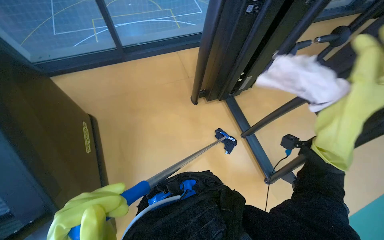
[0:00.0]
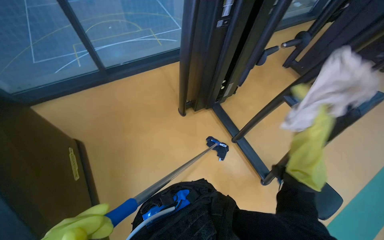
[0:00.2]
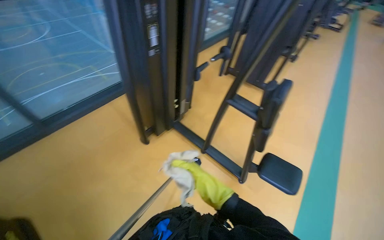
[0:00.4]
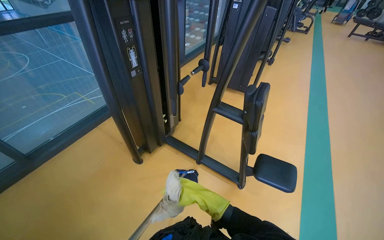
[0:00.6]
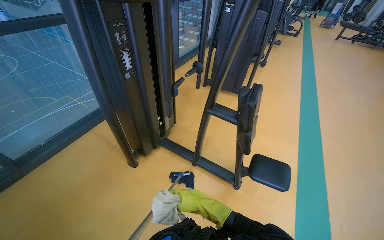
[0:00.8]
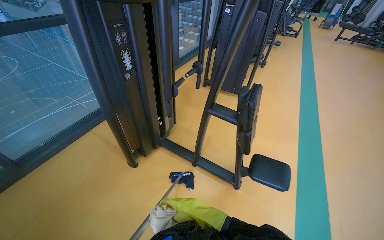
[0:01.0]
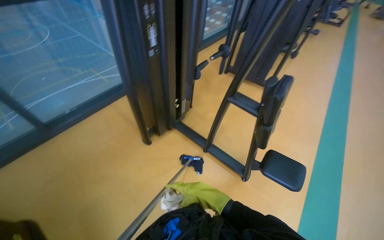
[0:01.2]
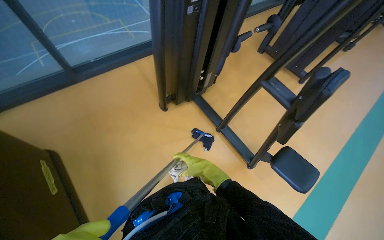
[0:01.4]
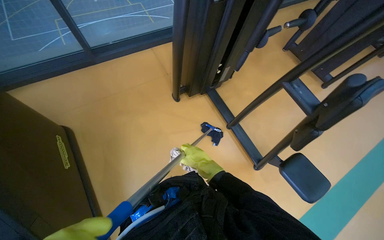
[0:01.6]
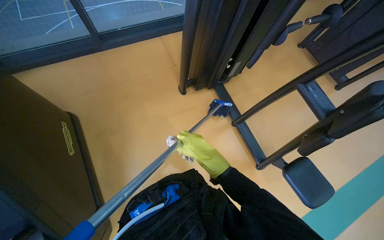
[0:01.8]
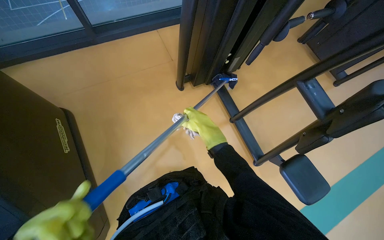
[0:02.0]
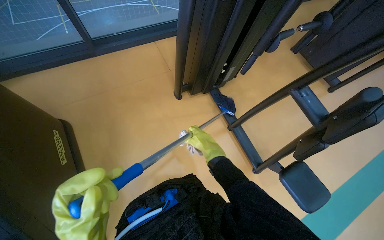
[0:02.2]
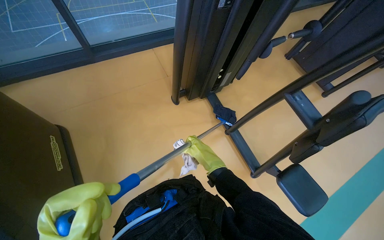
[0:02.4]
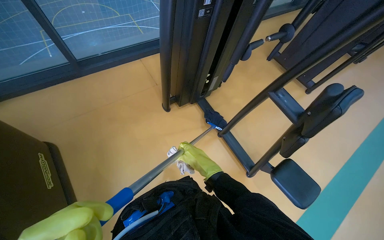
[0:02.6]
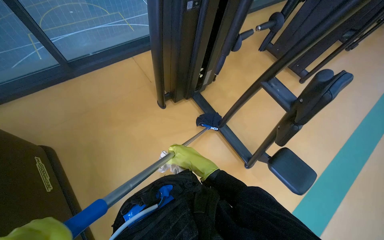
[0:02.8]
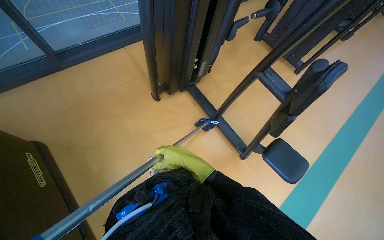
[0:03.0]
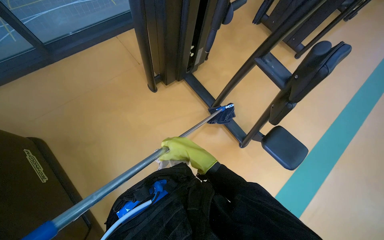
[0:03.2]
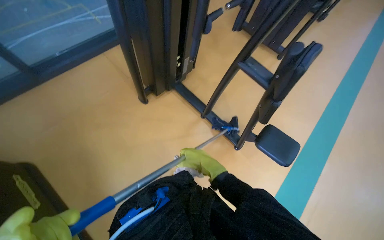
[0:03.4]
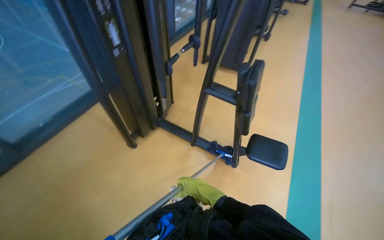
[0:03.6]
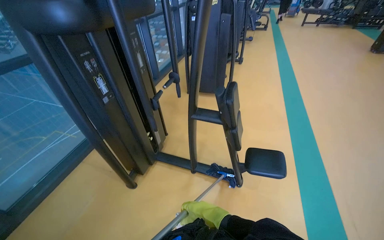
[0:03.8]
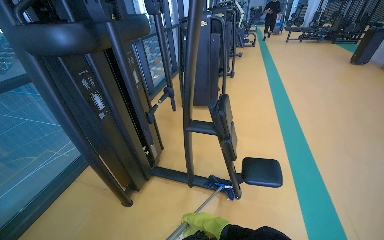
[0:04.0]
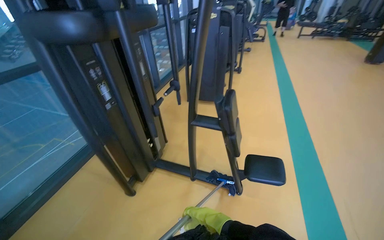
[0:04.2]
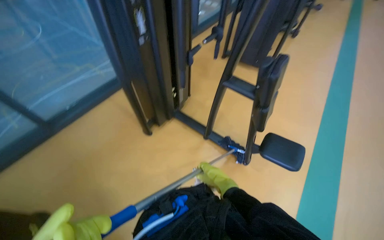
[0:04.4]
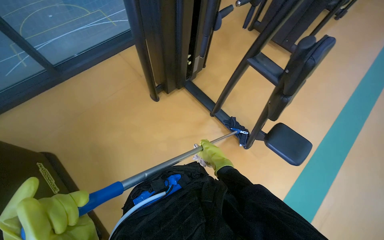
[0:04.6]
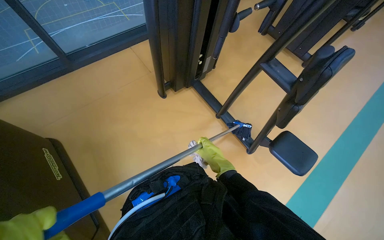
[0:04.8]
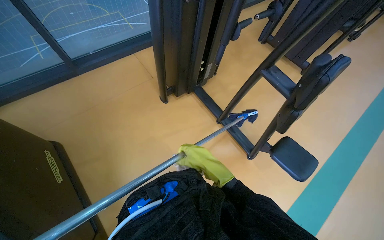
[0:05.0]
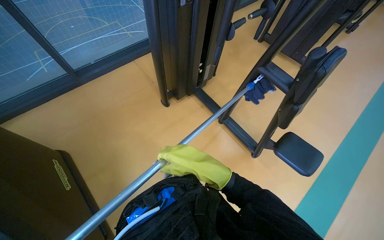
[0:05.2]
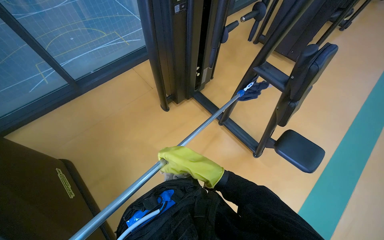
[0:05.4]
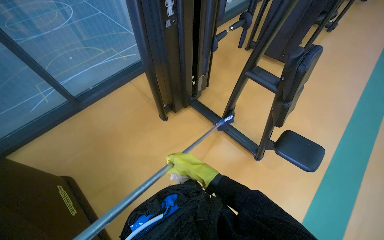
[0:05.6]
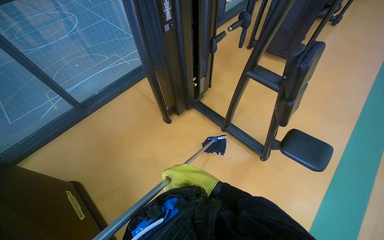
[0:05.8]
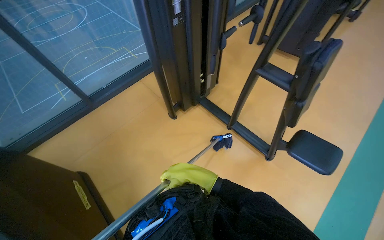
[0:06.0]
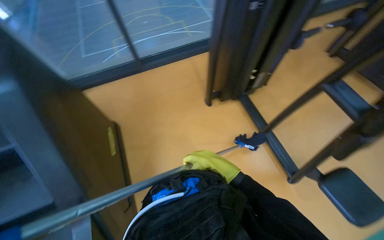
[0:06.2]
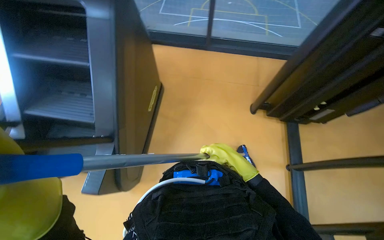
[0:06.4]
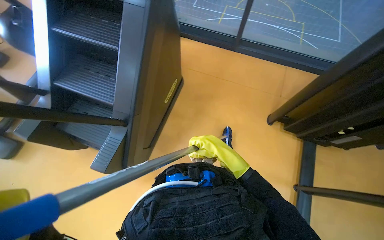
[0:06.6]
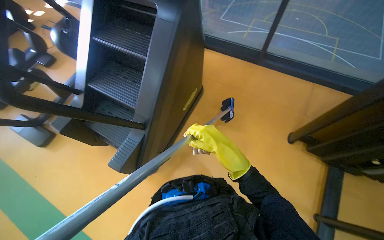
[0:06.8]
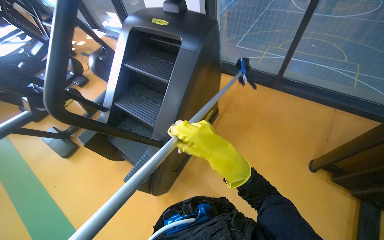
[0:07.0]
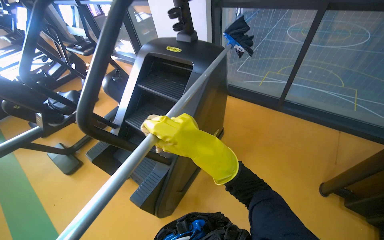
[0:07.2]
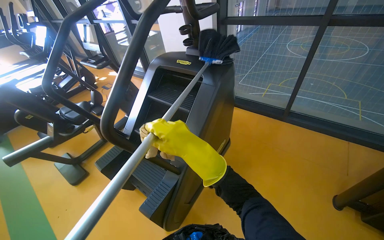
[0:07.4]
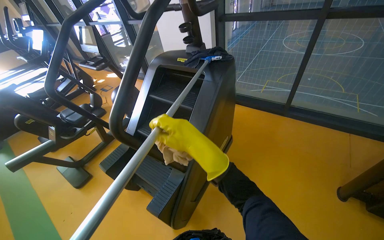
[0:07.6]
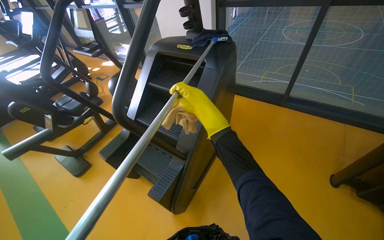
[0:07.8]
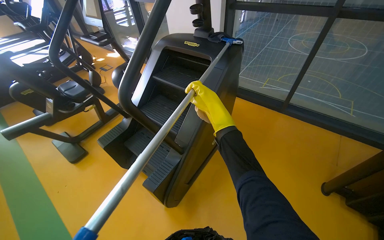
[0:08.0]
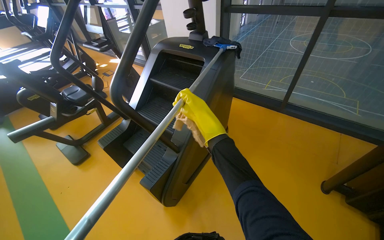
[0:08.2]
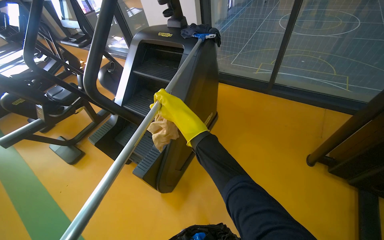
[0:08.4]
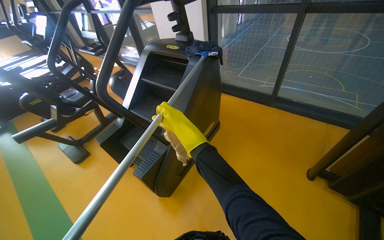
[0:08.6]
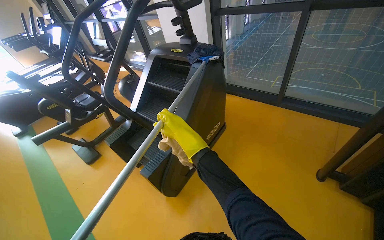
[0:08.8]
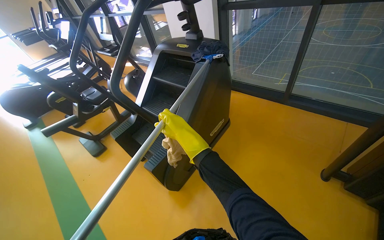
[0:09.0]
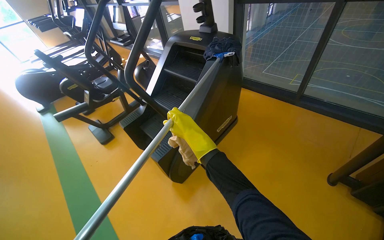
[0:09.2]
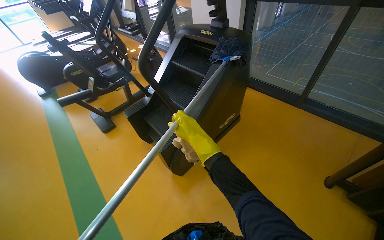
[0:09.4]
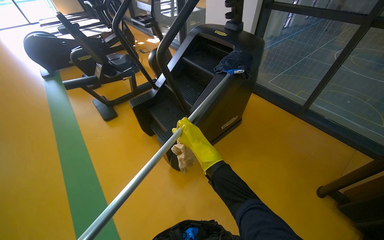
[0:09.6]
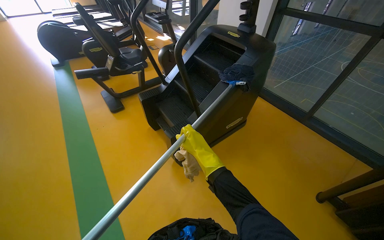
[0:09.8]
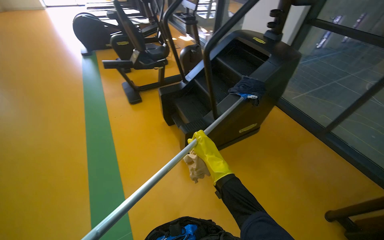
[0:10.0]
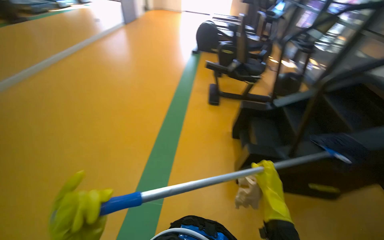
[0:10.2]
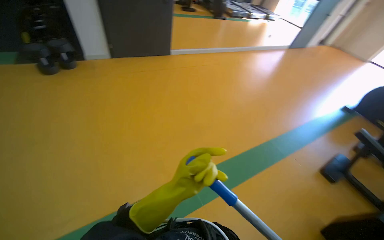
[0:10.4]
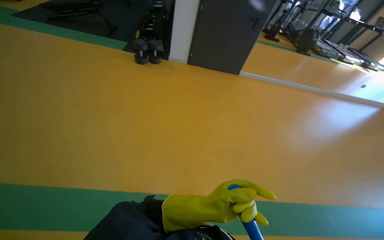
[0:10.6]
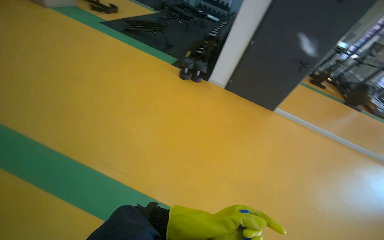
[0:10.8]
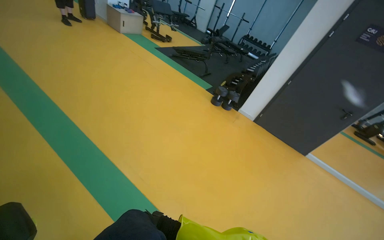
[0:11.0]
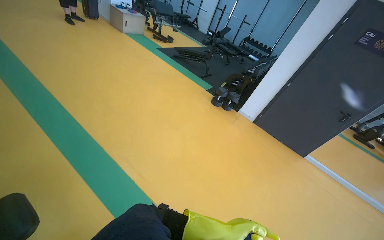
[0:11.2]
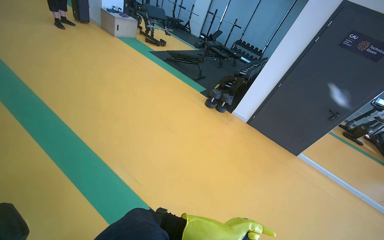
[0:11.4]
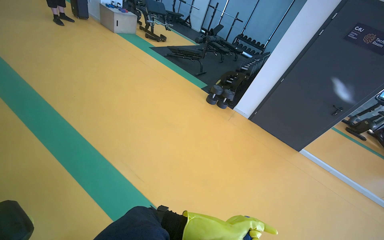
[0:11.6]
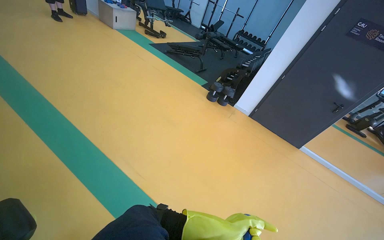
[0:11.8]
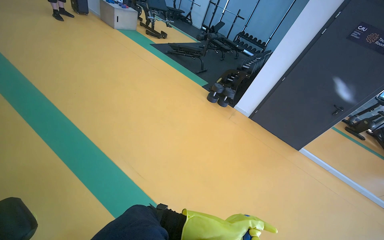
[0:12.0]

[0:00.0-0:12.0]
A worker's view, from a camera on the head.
Job: wiping surfaces.
The whole recording: Cleaning gym equipment. The worker cleans various gym machines, including a stair climber and stationary bikes, using a long-handled tool and a cloth.
0:04.4 to 0:06.0: The right hand shifts roughly 10 cm to the left, and reaches some 10 cm nearer to the camera, then returns.
0:06.0 to 0:07.6: The head rotates about 80 degrees to the left. The view tips upward by about 15 degrees.
0:09.0 to 0:10.4: The camera travels approximately 60 cm. The head turns to the left by approximately 115 degrees.
0:10.4 to 0:12.0: The wearer's head swings roughly 60 degrees to the left. The view tilts some 20 degrees upward.

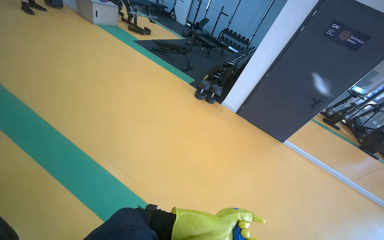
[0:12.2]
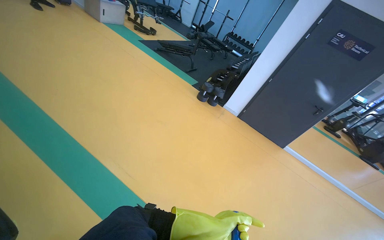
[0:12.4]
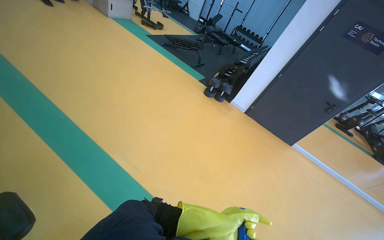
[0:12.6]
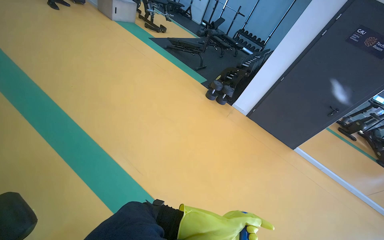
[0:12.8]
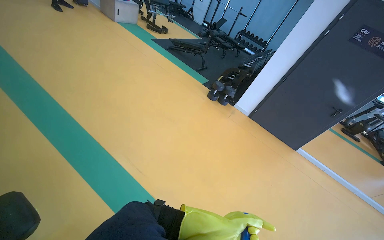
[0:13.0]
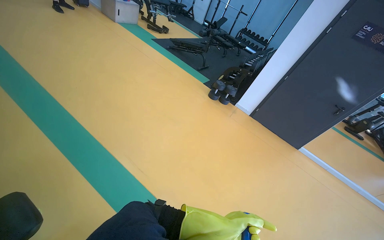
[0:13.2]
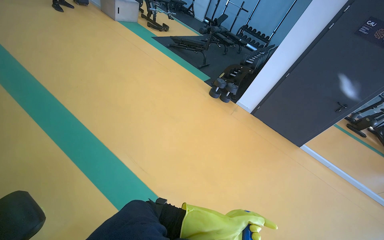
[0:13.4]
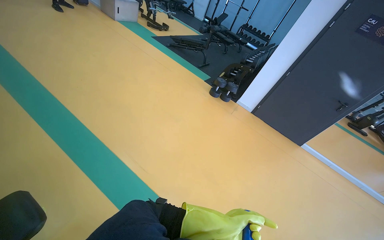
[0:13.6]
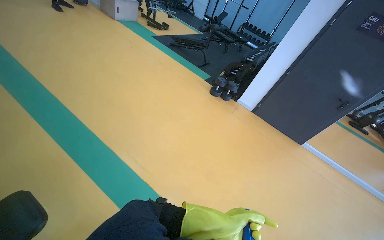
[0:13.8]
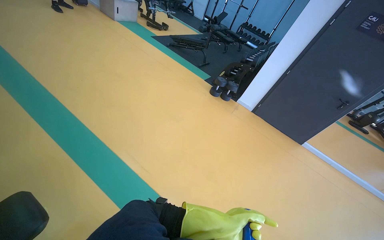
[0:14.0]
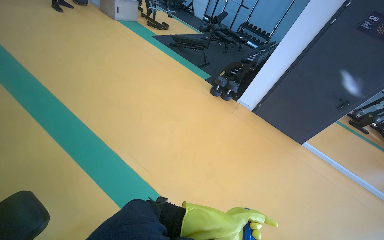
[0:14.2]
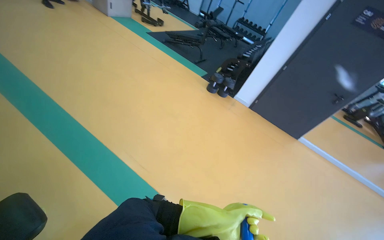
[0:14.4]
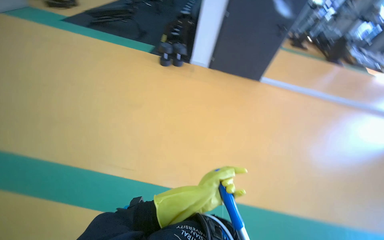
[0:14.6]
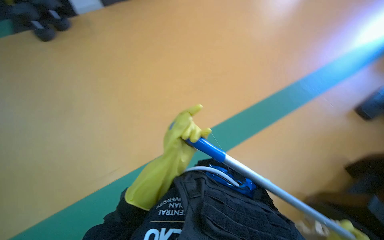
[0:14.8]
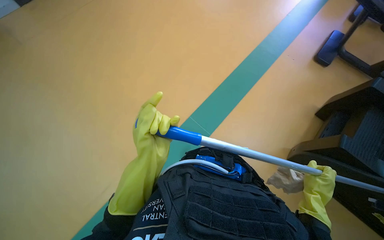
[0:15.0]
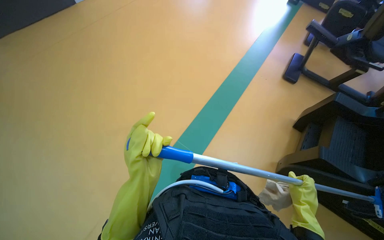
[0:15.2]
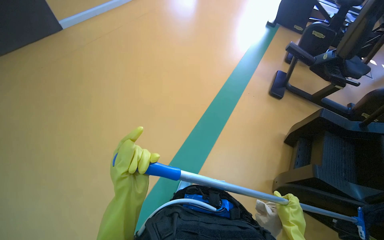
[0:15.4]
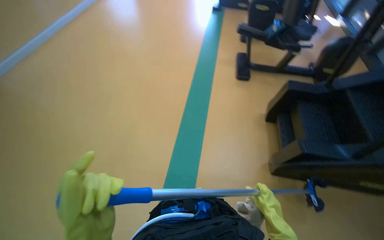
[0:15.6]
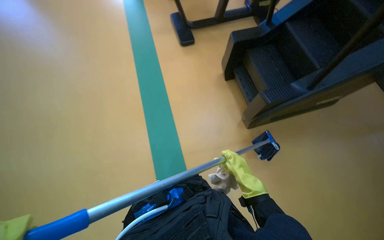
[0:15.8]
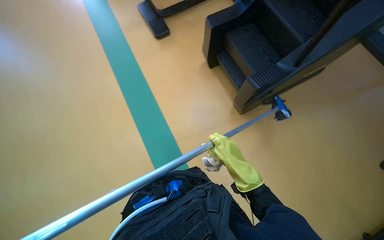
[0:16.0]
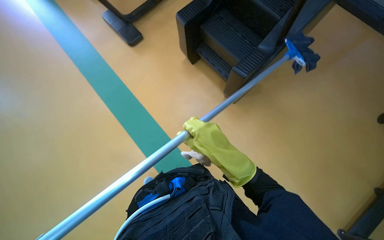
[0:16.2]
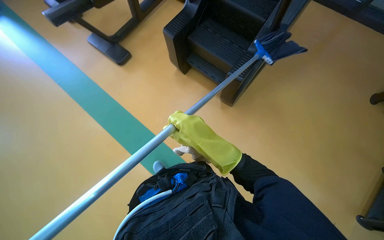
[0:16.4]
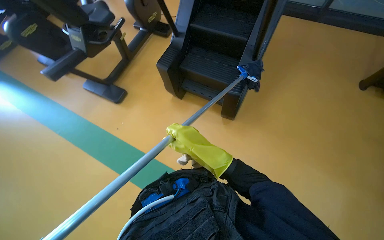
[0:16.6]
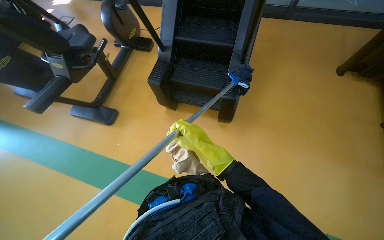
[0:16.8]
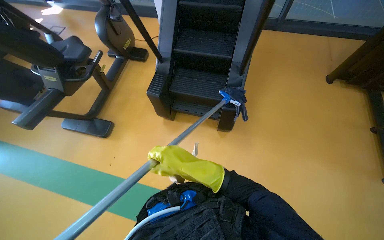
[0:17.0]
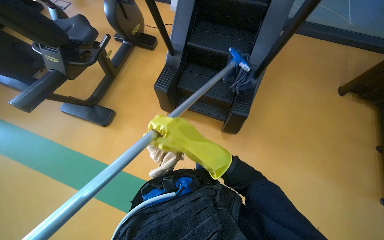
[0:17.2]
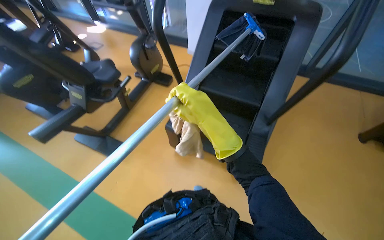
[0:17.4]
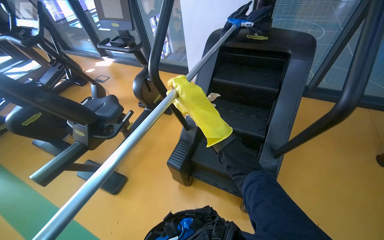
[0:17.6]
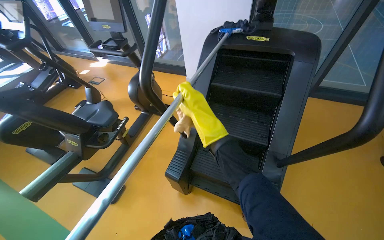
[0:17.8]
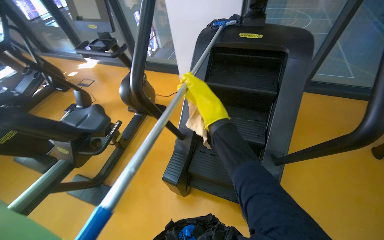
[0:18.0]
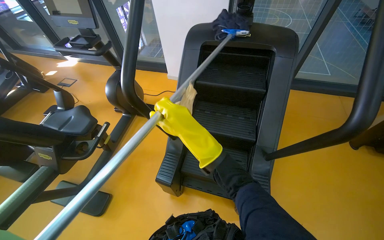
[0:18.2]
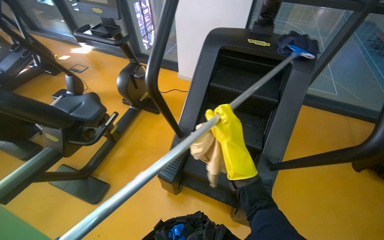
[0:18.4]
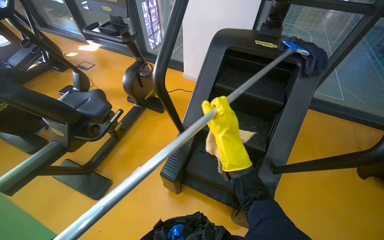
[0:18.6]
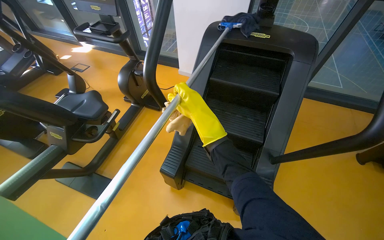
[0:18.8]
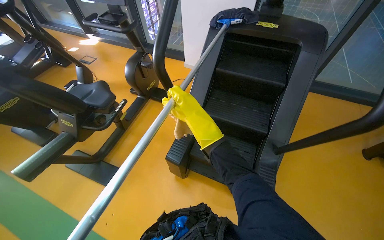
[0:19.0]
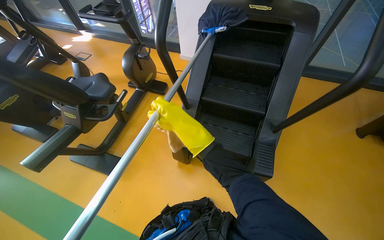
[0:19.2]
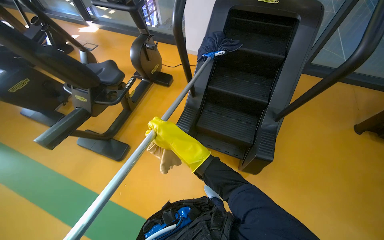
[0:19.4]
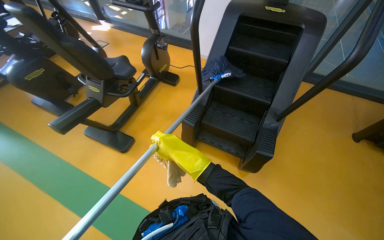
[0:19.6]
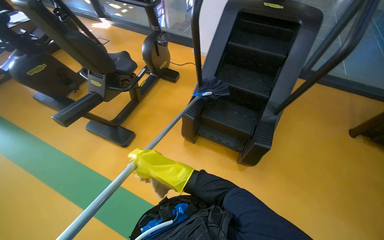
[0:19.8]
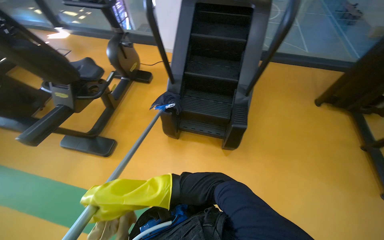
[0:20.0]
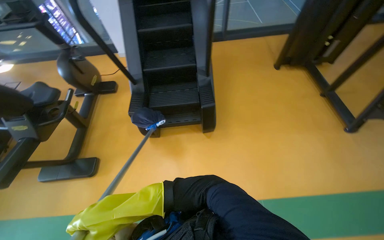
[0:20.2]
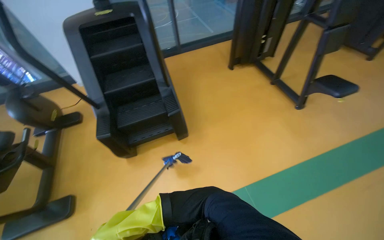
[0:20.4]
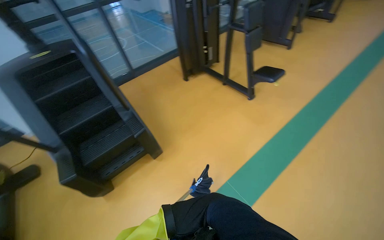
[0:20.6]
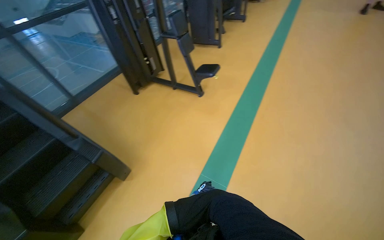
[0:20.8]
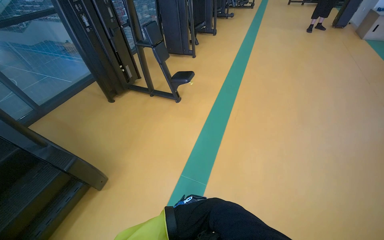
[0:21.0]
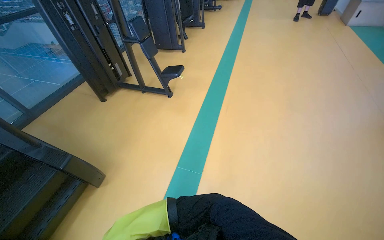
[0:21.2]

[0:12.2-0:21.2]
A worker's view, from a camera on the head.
Job: wiping surfaces.
The whole recording: Cleaning gym equipment. The worker cleans various gym machines, including a stair climber and stationary bikes, using a long-handled tool and a cloth.
0:13.8 to 0:15.2: The wearer's head swings roughly 75 degrees to the right. The view tilts roughly 25 degrees downward.
0:15.2 to 0:16.6: The head rotates approximately 85 degrees to the right.
0:16.6 to 0:18.2: The head travels approximately 60 cm. The wearer looks about 15 degrees further upward.
0:18.2 to 0:19.8: The head travels about 40 cm.
0:19.8 to 0:21.2: The head travels approximately 60 cm. The wearer's head swings some 95 degrees to the right. The view tilts roughly 15 degrees upward.
